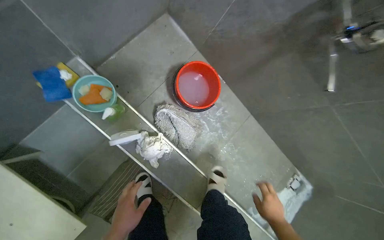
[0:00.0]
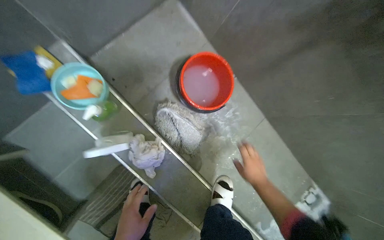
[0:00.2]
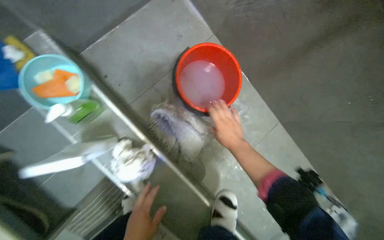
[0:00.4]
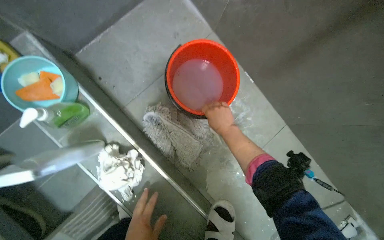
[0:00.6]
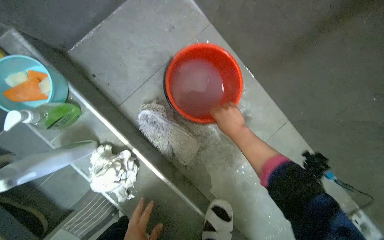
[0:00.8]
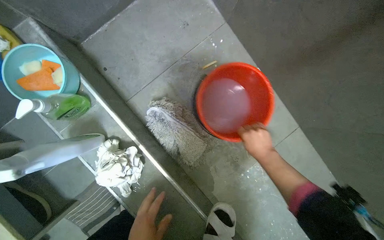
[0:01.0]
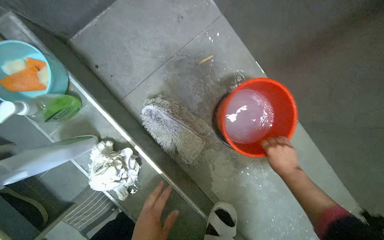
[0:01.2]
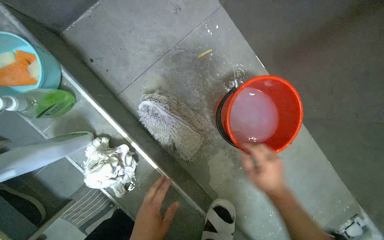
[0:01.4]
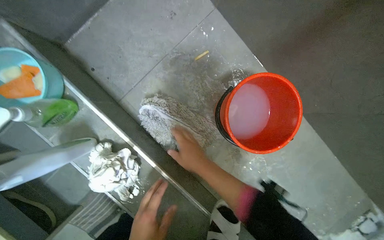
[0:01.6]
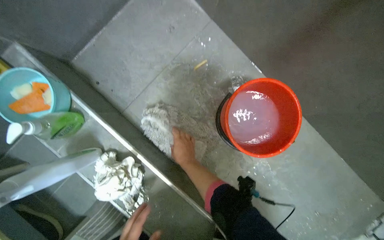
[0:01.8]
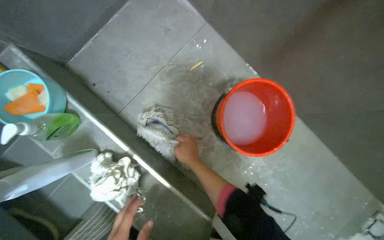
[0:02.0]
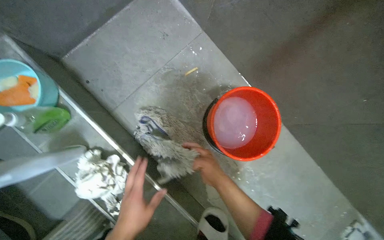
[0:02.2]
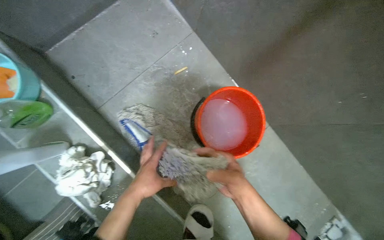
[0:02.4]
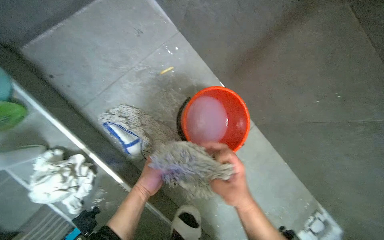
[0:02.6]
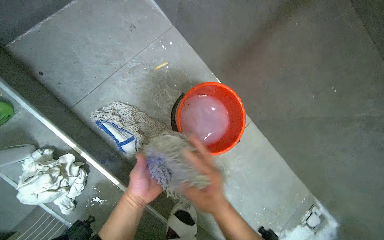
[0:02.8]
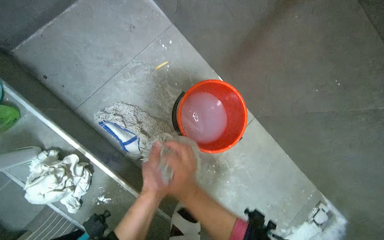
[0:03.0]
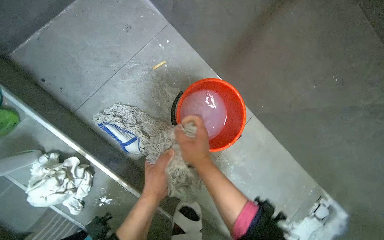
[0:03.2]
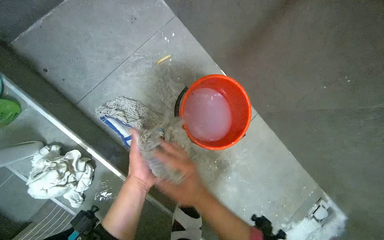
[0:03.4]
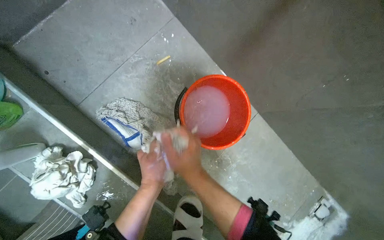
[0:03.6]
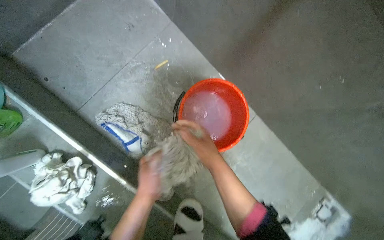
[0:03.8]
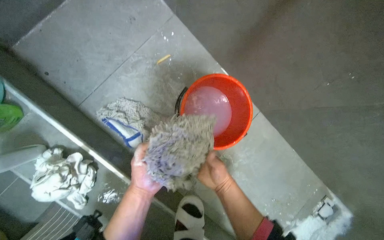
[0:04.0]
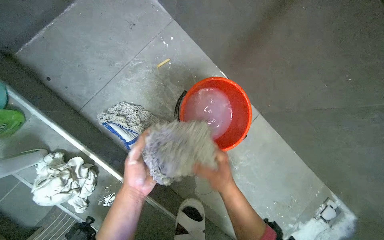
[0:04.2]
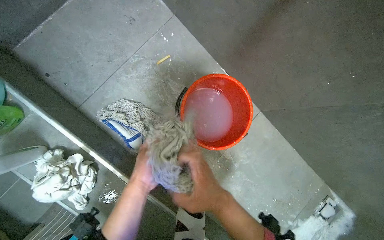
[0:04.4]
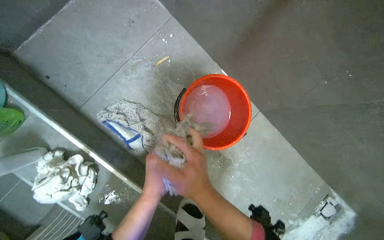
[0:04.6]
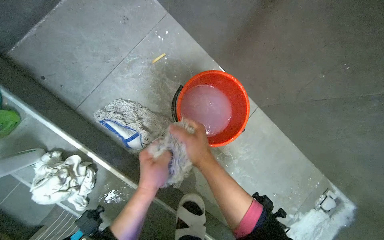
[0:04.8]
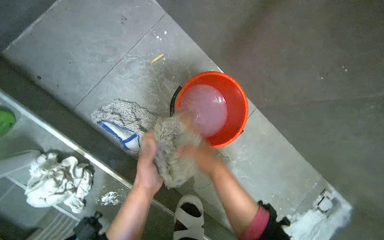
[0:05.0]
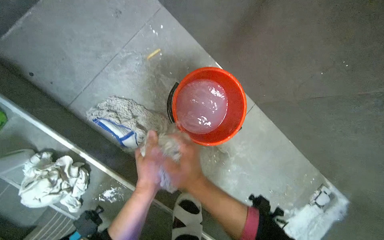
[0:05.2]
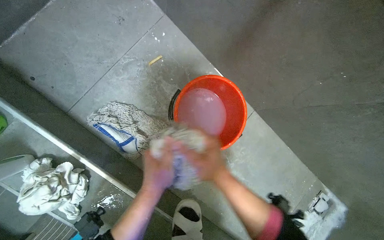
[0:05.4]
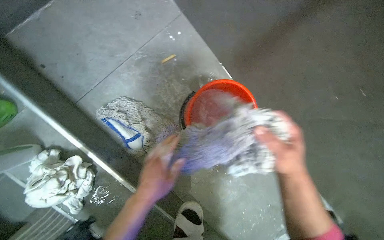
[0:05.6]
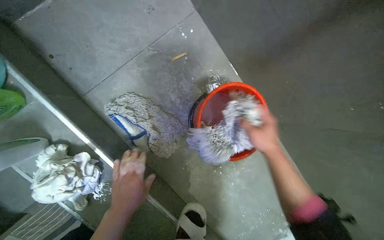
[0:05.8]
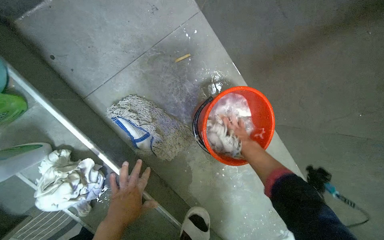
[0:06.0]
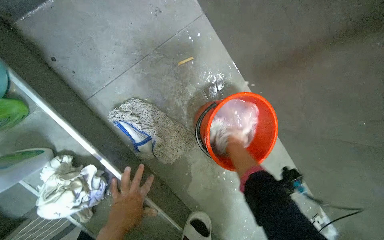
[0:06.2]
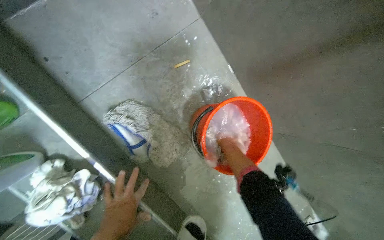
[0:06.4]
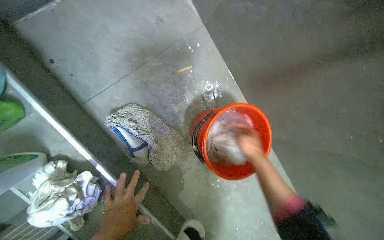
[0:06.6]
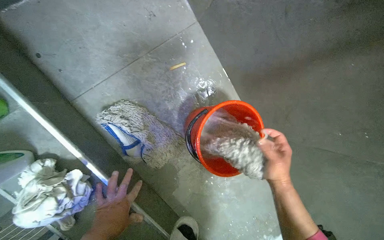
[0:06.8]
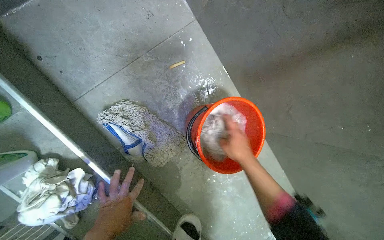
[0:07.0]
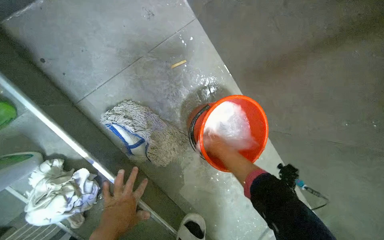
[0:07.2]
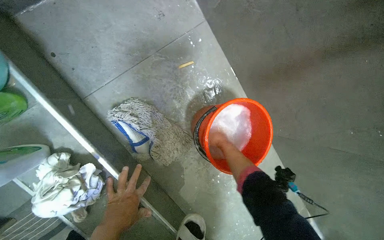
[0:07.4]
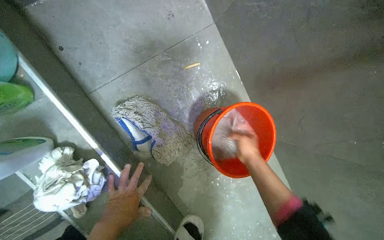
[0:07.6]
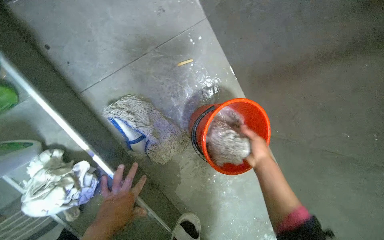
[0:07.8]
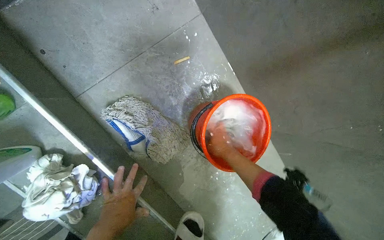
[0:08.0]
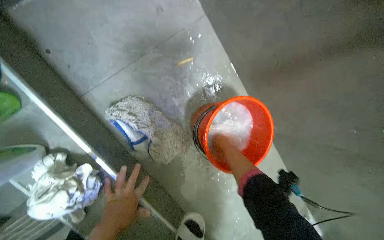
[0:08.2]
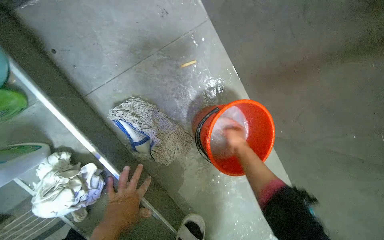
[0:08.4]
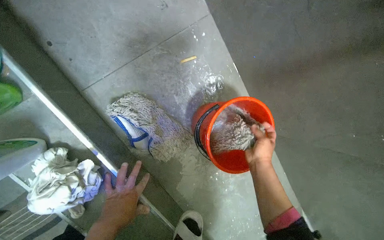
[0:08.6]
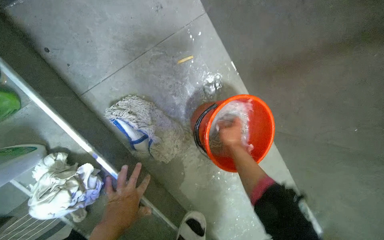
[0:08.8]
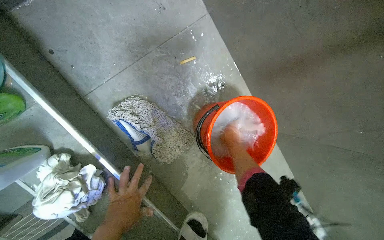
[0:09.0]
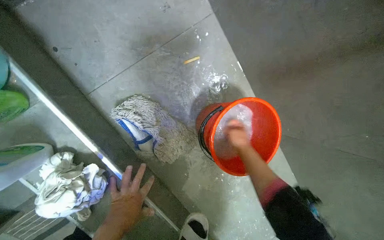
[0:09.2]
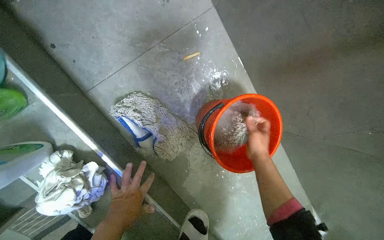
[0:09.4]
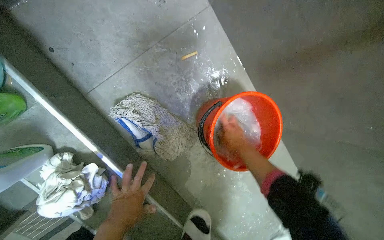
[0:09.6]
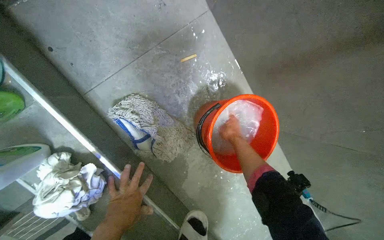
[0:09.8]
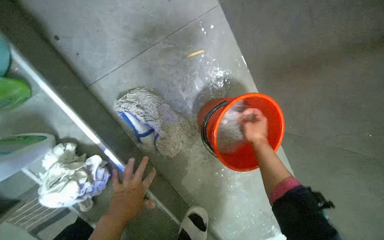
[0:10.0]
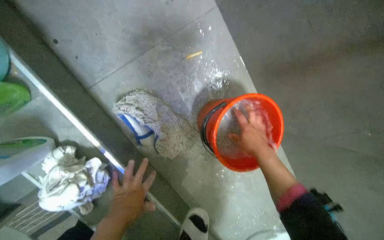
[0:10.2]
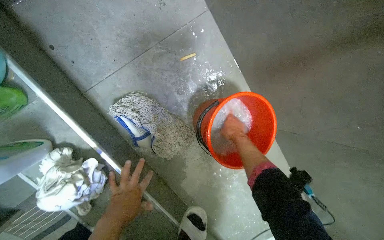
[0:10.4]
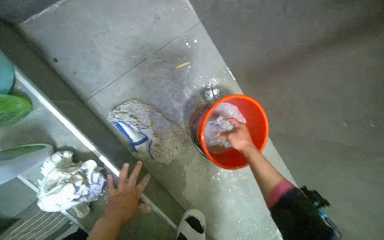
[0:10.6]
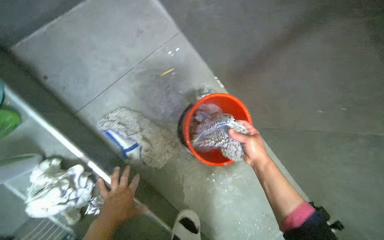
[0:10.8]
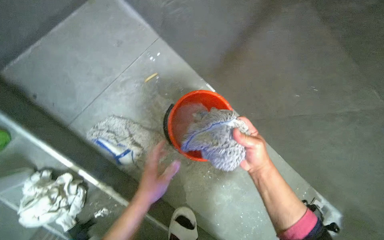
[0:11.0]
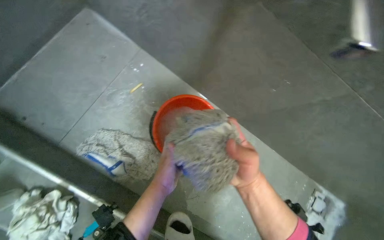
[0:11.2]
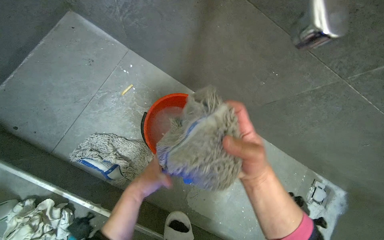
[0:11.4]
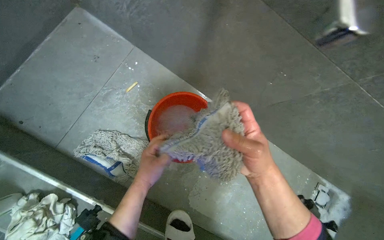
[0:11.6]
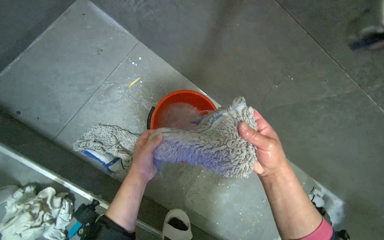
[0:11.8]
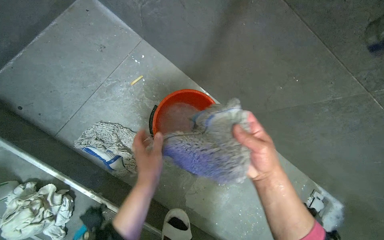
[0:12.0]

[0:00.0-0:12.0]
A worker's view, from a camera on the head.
Job: preparing cleaning supplies.
The whole recording: Wringing out mop head. The worker wrings out the mop head over a bucket.
0:00.0 to 0:01.6: The right hand goes up and down the picture, about 30 cm each way, reversing 2 times.
0:01.6 to 0:03.0: The right hand travels farther from the camera and back again, some 15 cm each way.
0:03.0 to 0:04.4: The right hand goes farther from the camera and returns, roughly 15 cm each way.
0:04.4 to 0:06.0: The right hand shifts approximately 30 cm farther from the camera and up the picture.
0:06.0 to 0:07.6: The right hand moves nearer and farther over about 20 cm, changing direction 2 times.
0:07.6 to 0:09.0: The right hand swings nearer and farther, about 15 cm each way, with 2 reversals.
0:09.0 to 0:10.4: The right hand swings nearer and farther, approximately 15 cm each way, with 2 reversals.
0:10.4 to 0:12.0: The left hand shifts some 20 cm to the right and up the picture, while the right hand is displaced nearer to the camera by some 25 cm.

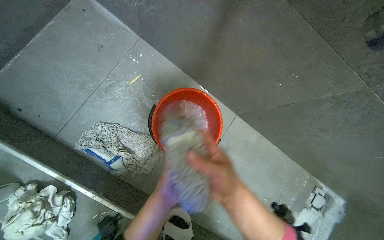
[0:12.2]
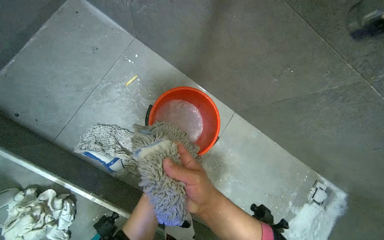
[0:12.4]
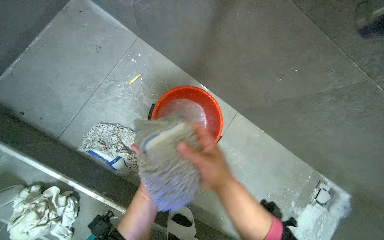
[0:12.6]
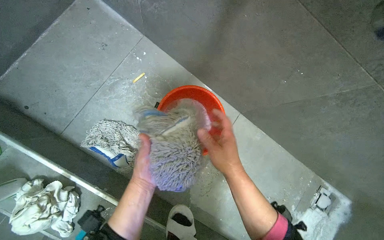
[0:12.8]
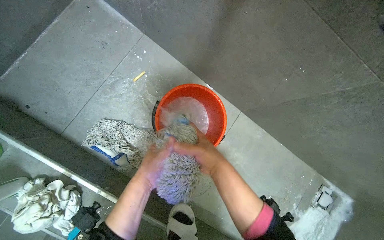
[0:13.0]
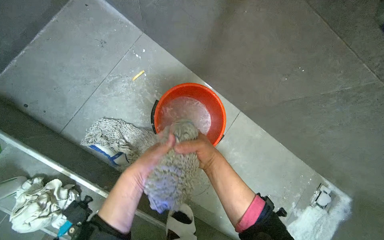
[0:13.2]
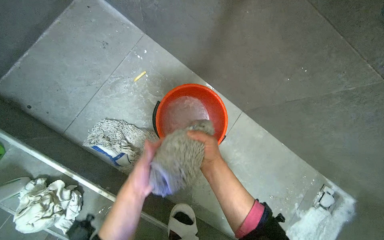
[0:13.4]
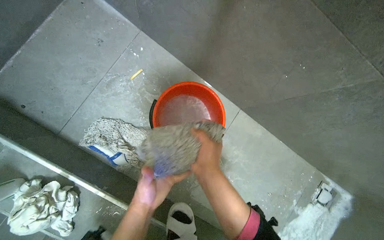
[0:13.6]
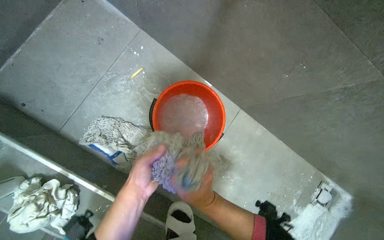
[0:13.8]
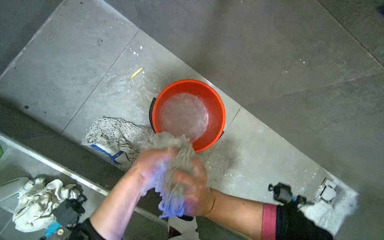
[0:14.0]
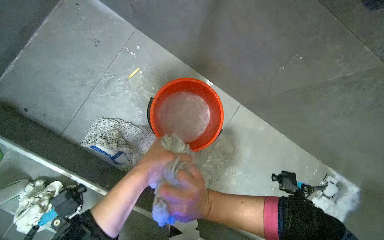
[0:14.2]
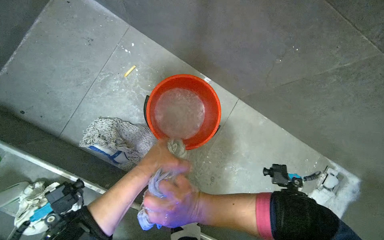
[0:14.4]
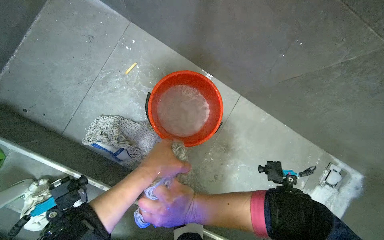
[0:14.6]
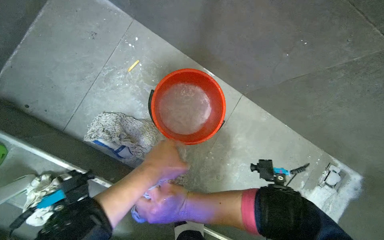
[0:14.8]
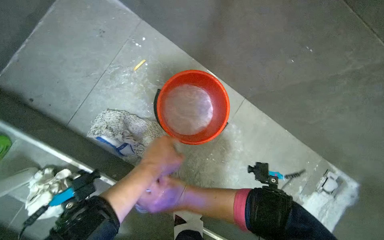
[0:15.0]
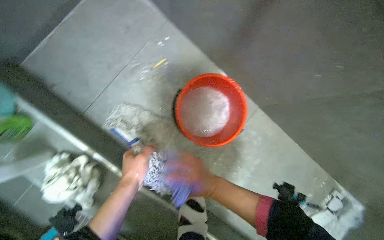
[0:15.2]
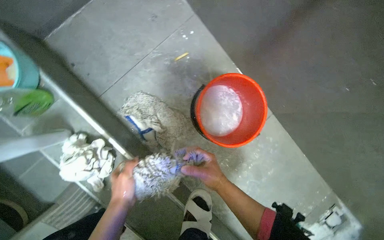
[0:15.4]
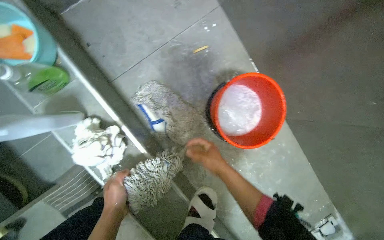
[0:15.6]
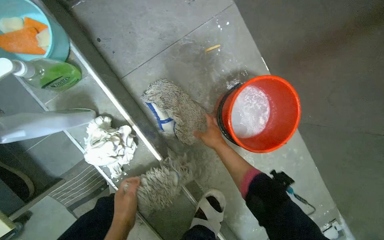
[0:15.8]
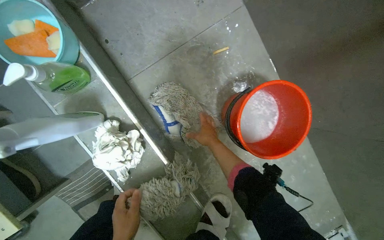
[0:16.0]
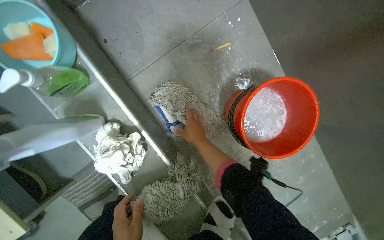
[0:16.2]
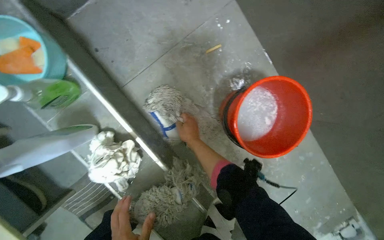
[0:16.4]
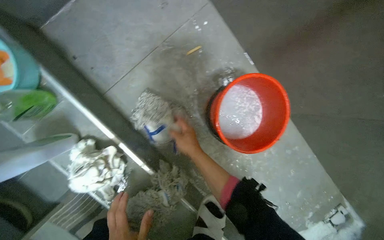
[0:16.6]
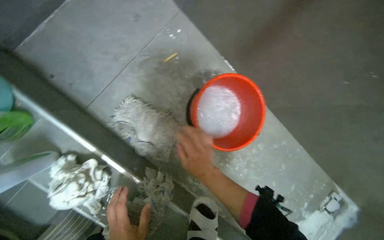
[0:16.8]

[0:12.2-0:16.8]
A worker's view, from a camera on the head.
Job: preparing cleaning supplies.
The whole recording: Wringing out mop head. The worker wrings out the mop head over a bucket.
0:12.2 to 0:13.8: The right hand is displaced farther from the camera by approximately 10 cm.
0:15.2 to 0:16.8: The right hand moves some 15 cm farther from the camera and comes back.

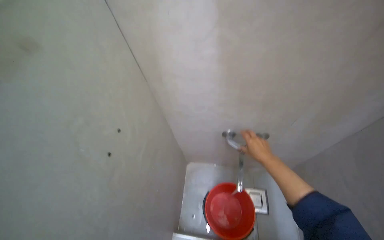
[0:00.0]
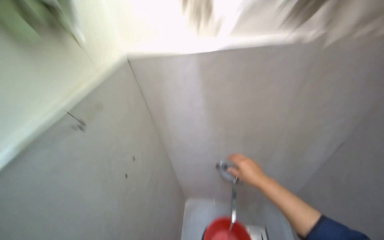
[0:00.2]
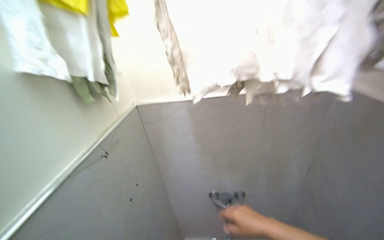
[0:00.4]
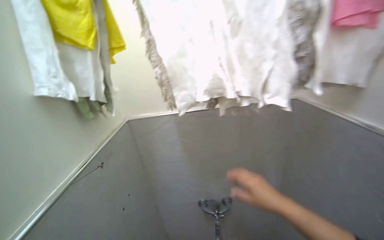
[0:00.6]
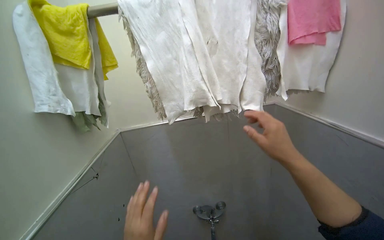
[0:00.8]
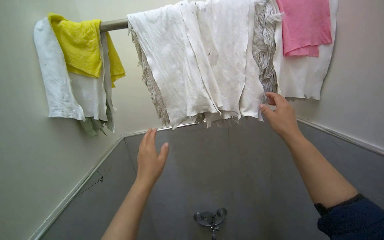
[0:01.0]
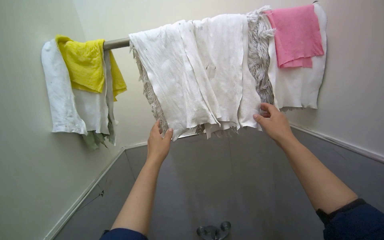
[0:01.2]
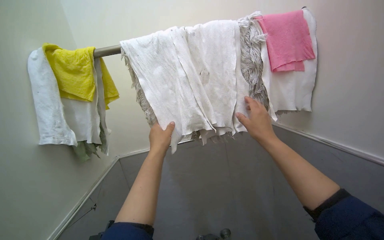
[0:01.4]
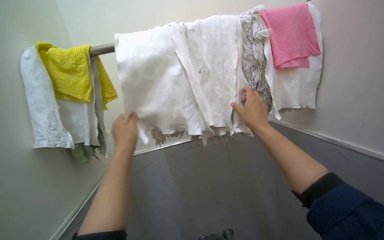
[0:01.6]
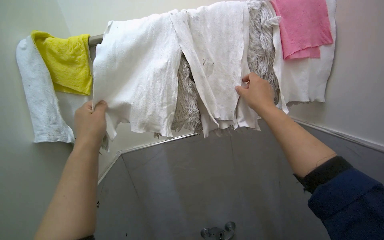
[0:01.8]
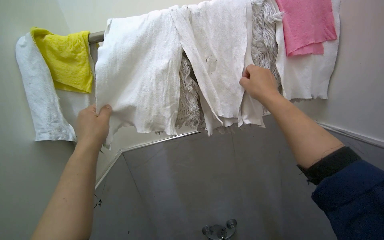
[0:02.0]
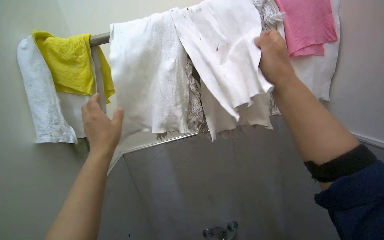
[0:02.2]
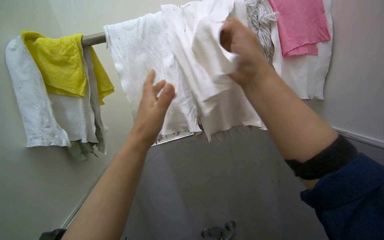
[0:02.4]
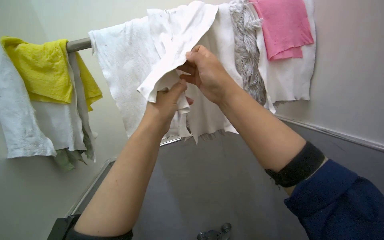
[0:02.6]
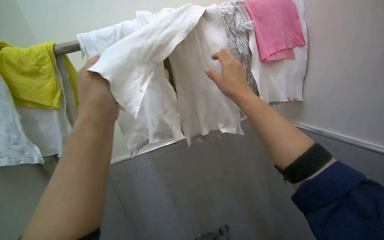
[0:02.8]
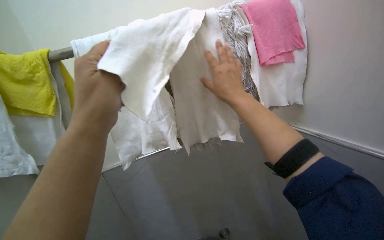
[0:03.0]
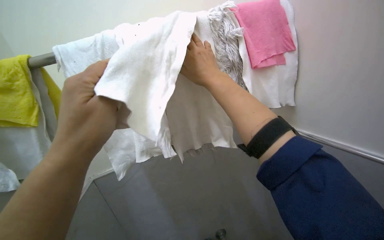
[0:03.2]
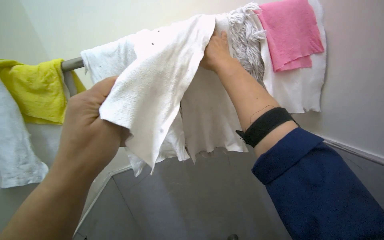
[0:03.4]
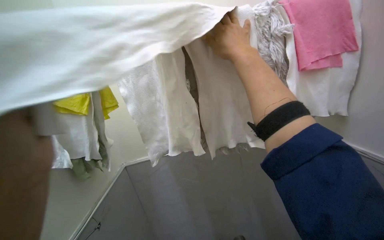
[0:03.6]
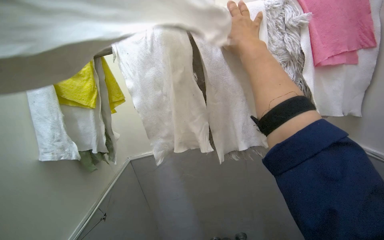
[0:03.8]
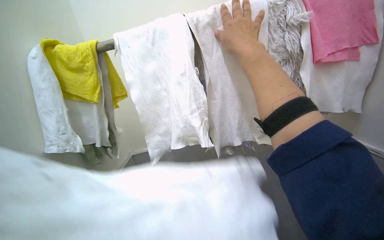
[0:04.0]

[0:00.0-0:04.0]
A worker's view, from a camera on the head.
Job: preparing cleaning supplies.
The whole recording: Collecting cleaning cloths and mop. The worker collects cleaning cloths and a mop head from a rack and places them into the cart.
0:00.0 to 0:01.4: The wearer moves about 40 cm. The view tips upward by about 45 degrees.
0:01.4 to 0:02.6: The right hand moves to the left and up the picture, approximately 15 cm, while the left hand travels to the left and back again, roughly 15 cm each way.
0:02.6 to 0:04.0: The right hand goes about 10 cm up the picture.
